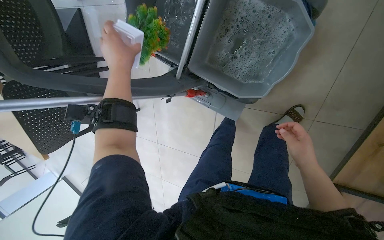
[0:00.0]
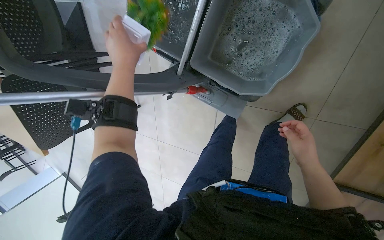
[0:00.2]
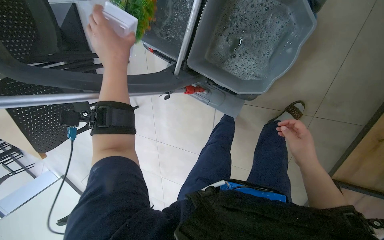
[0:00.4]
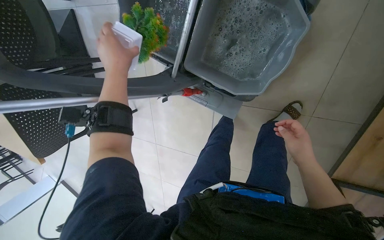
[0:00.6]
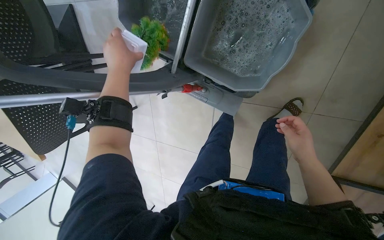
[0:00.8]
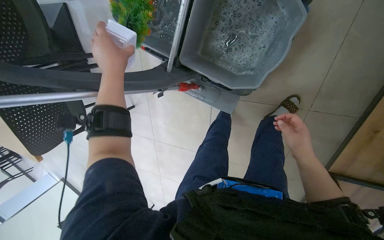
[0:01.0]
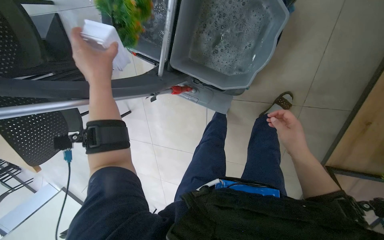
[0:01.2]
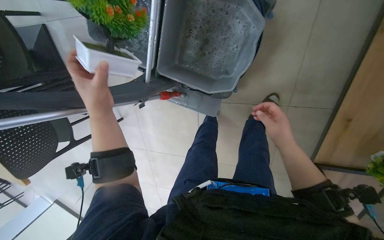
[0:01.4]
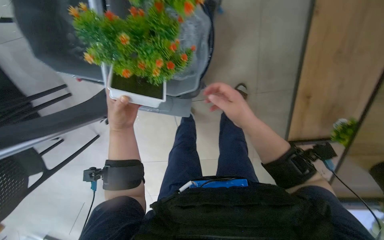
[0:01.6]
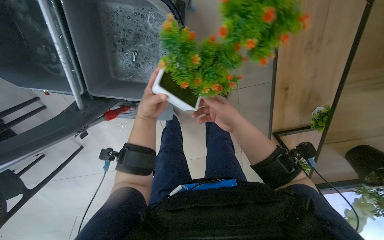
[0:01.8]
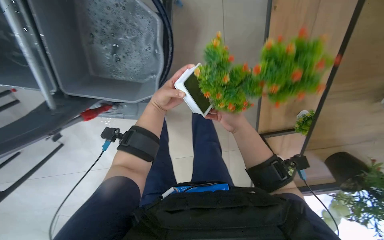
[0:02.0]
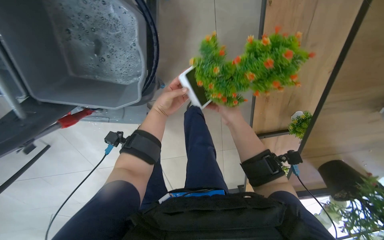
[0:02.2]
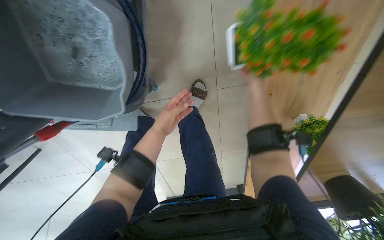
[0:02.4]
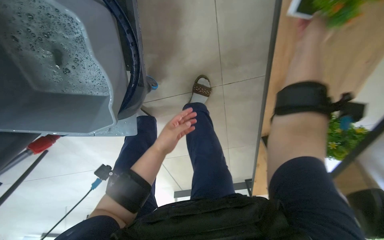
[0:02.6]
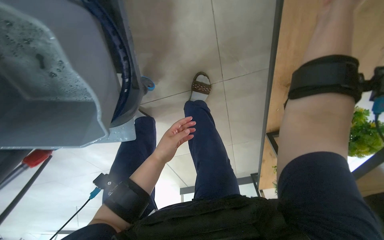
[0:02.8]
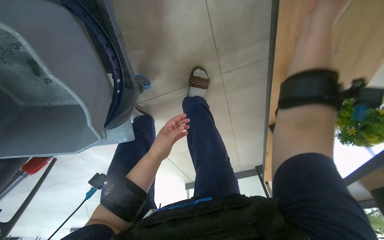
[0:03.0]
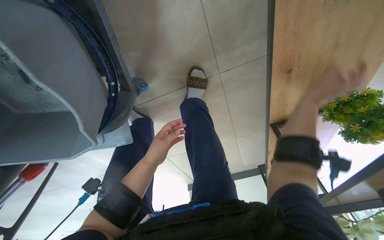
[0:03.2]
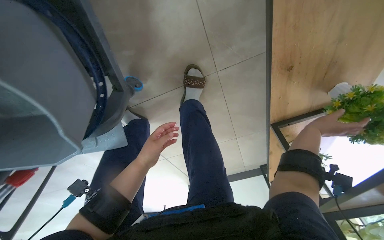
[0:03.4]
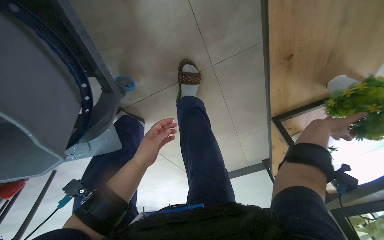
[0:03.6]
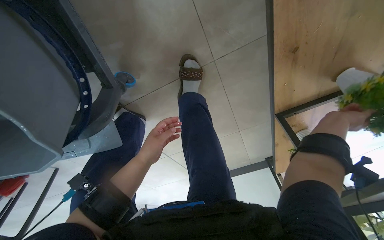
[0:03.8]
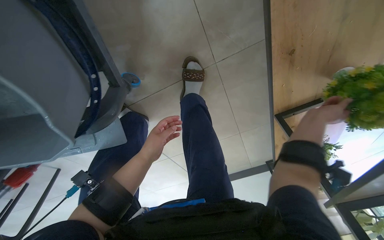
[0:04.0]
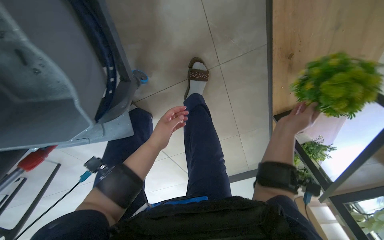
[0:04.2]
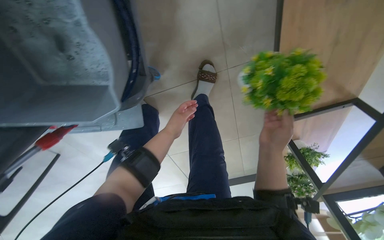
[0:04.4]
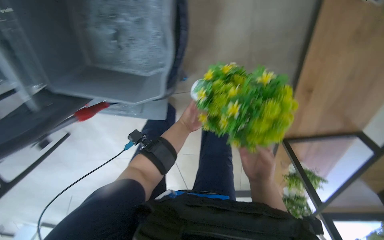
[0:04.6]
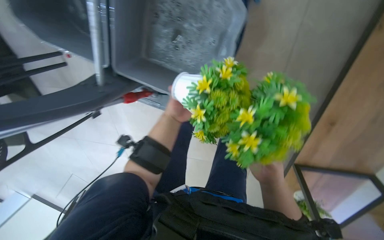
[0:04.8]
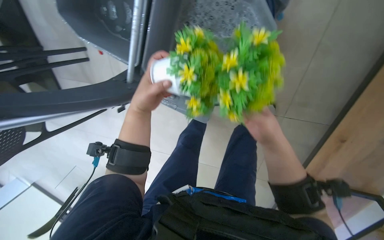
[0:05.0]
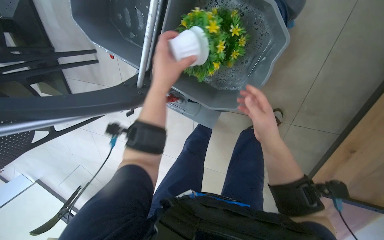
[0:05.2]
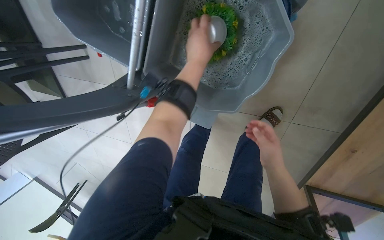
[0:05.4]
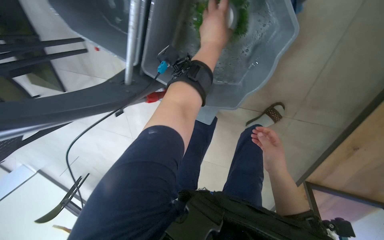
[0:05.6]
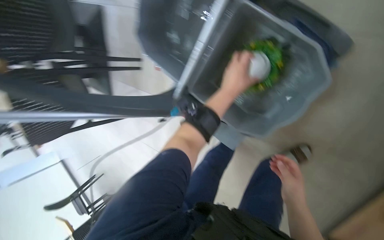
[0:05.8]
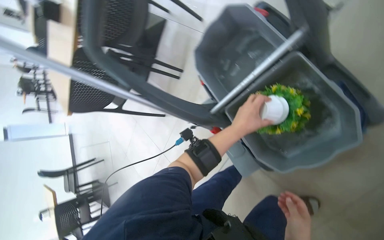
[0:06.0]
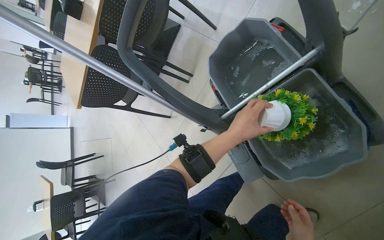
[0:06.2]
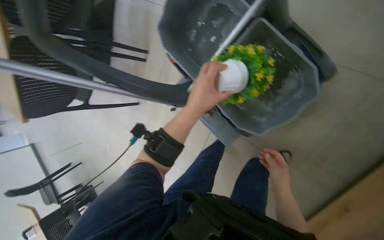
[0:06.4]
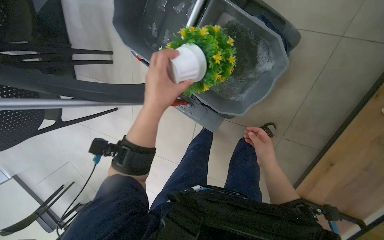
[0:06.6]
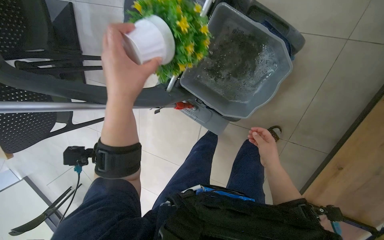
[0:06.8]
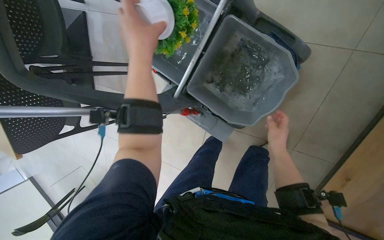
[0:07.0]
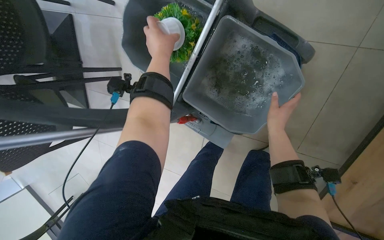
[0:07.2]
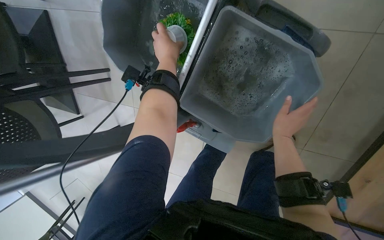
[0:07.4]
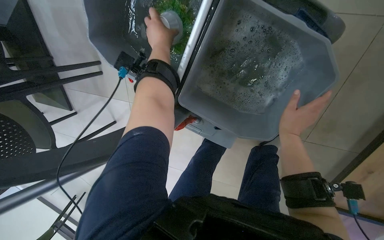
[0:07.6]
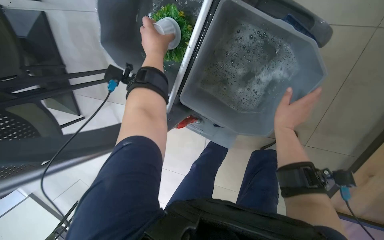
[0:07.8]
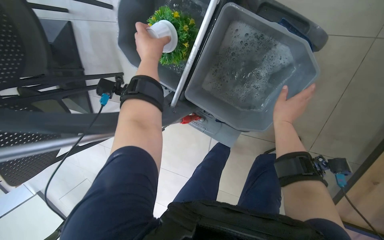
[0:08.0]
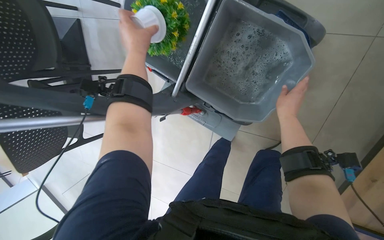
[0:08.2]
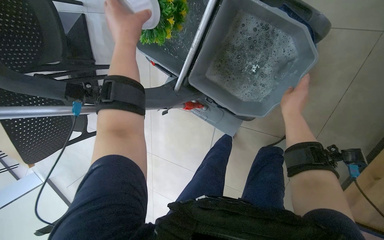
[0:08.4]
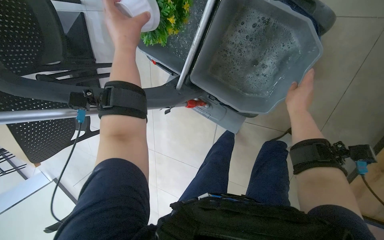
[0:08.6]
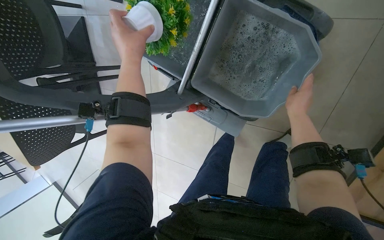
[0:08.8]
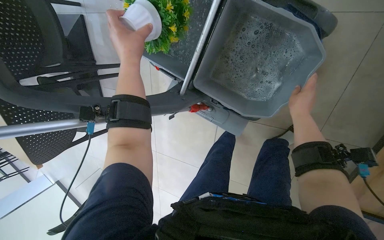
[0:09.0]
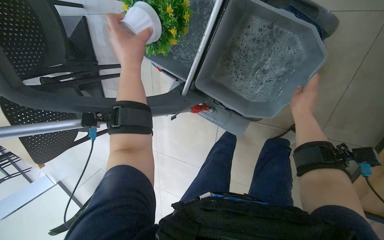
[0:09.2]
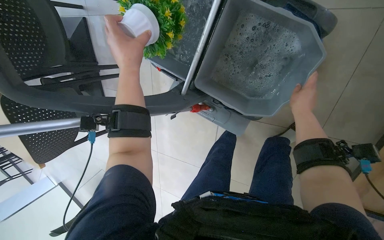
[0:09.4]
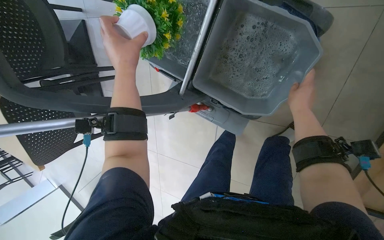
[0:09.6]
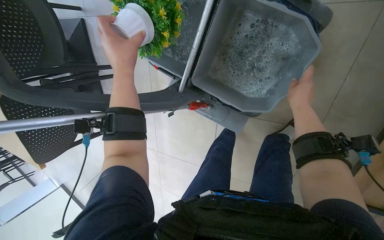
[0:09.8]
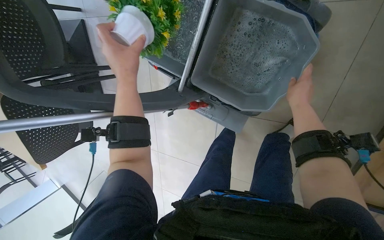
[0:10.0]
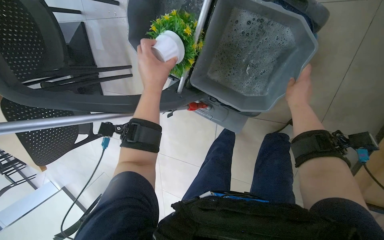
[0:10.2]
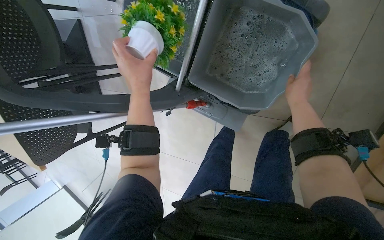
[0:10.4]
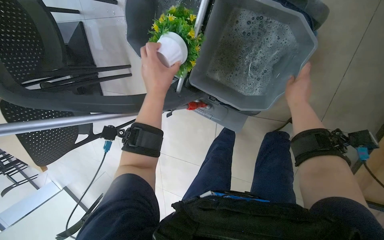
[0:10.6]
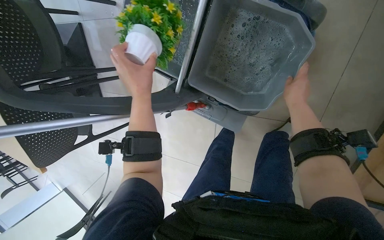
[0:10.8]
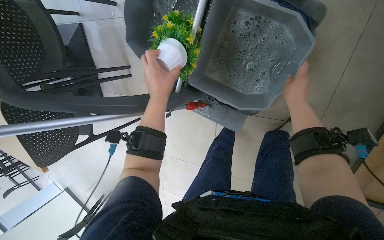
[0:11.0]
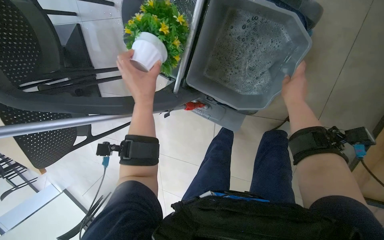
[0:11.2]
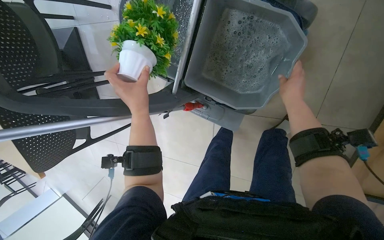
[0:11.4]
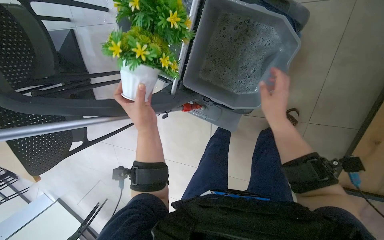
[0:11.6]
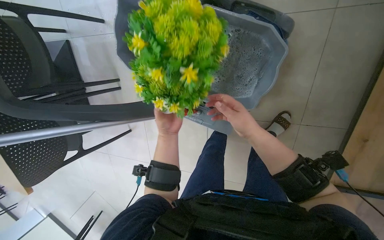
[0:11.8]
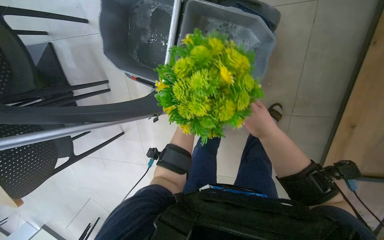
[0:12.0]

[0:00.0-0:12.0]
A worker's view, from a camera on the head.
Job: wiping surfaces.
The whole recording: Washing potted plants. The worker picks up decorative plants and flowers from a shelf, washes them in a cleaning cart, and places them back on the shelf.
0.0 to 1.6 s: The wearer looks some 25 degrees further to the right. The left hand shifts some 10 cm down the picture.
1.6 to 3.0 s: The view tips downward by about 15 degrees. The left hand travels farther from the camera and to the right by about 35 cm; the right hand goes some 40 cm up the picture and to the right.
3.0 to 4.4 s: The right hand shifts about 35 cm down the picture.
4.4 to 6.0 s: The wearer's head swings roughly 65 degrees to the left. The wearer looks some 20 degrees further upward.
6.0 to 7.6 s: The scene rotates counterclockwise by some 25 degrees.
7.6 to 9.0 s: The left hand travels nearer to the camera and down the picture by roughly 25 cm.
9.0 to 10.4 s: The hands stay close to where they were, moving slightly.
10.4 to 12.0 s: The right hand shifts roughly 15 cm down the picture; the left hand heads farther from the camera and to the right, covering roughly 30 cm.

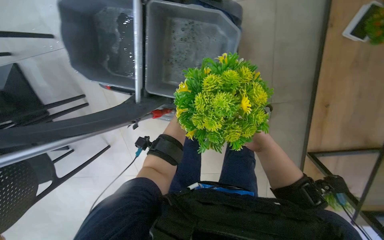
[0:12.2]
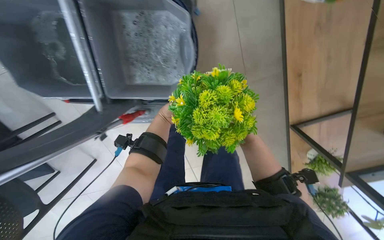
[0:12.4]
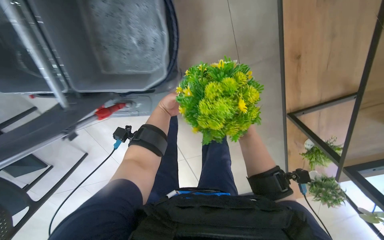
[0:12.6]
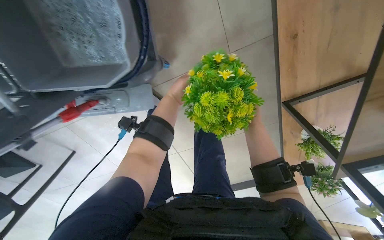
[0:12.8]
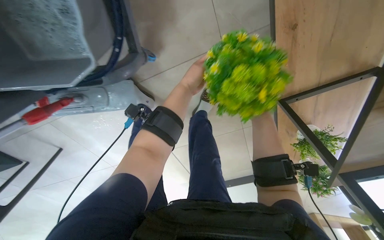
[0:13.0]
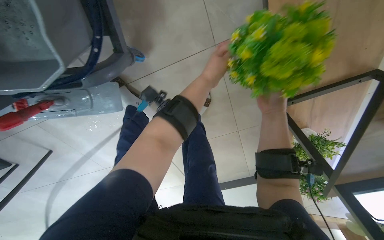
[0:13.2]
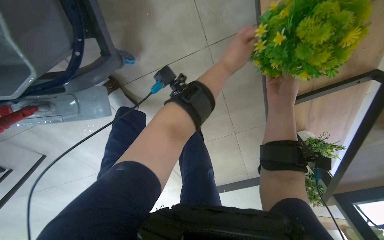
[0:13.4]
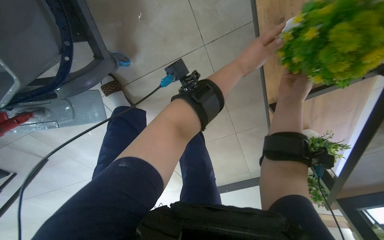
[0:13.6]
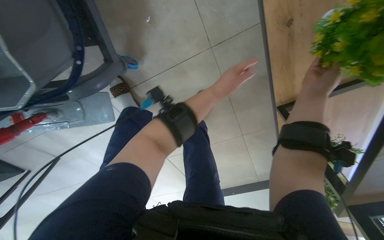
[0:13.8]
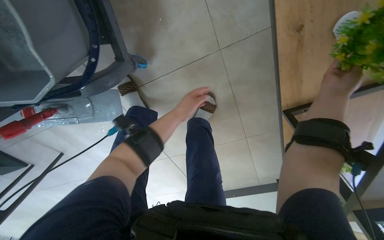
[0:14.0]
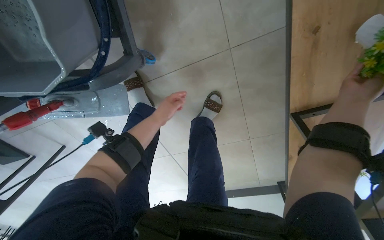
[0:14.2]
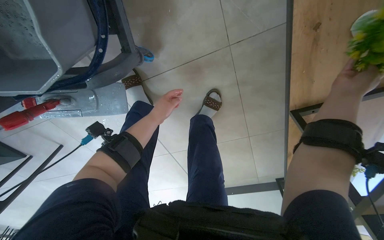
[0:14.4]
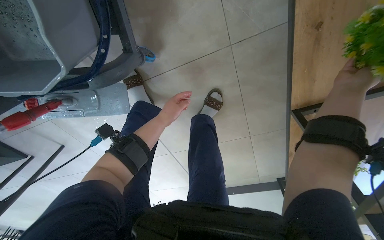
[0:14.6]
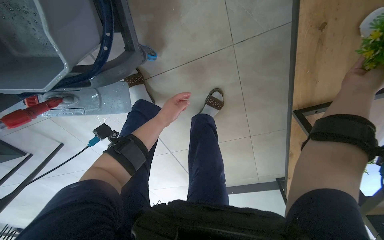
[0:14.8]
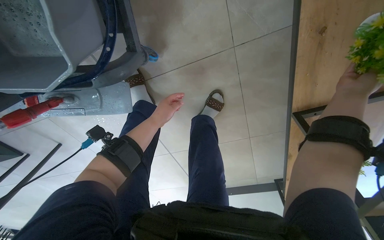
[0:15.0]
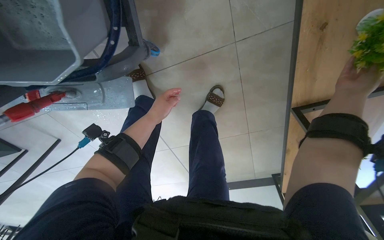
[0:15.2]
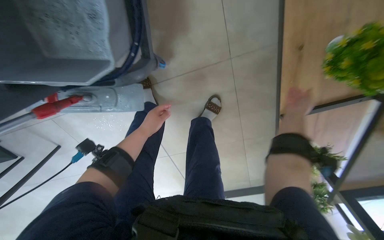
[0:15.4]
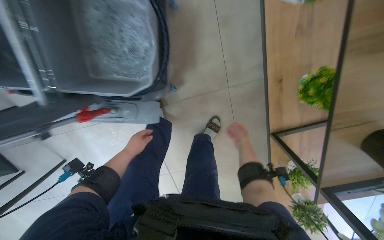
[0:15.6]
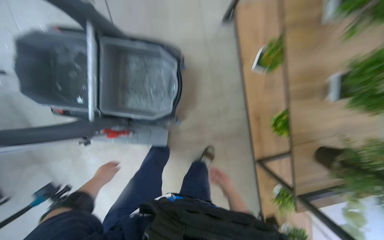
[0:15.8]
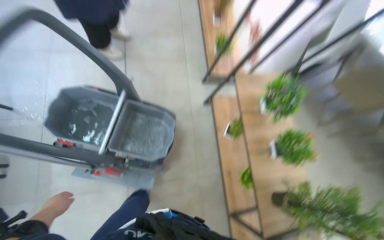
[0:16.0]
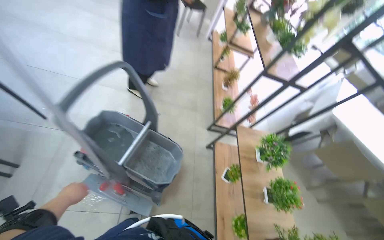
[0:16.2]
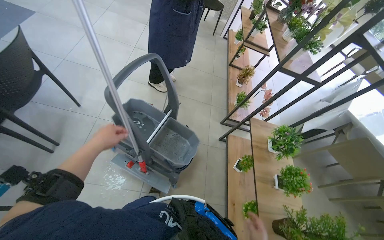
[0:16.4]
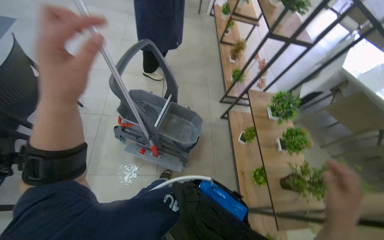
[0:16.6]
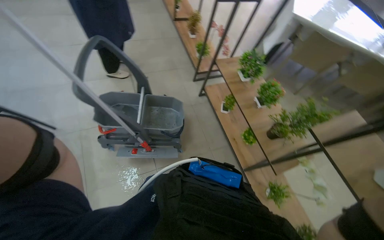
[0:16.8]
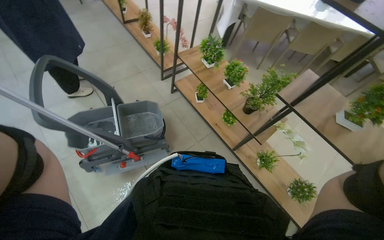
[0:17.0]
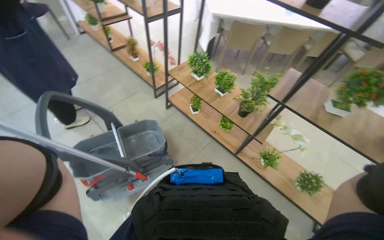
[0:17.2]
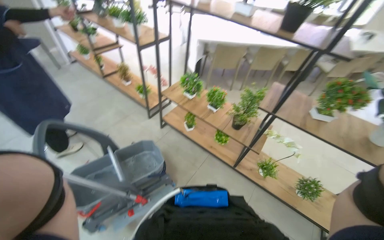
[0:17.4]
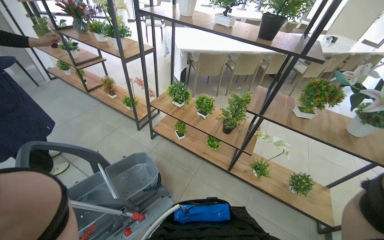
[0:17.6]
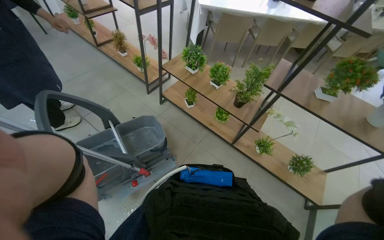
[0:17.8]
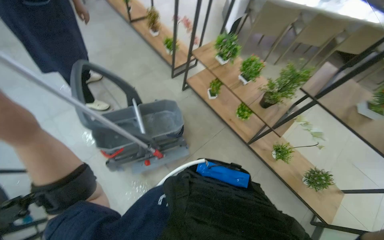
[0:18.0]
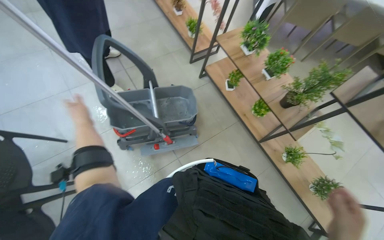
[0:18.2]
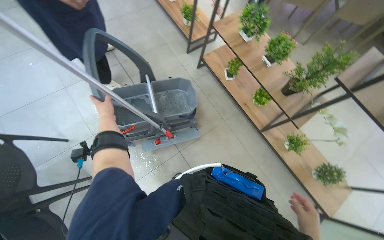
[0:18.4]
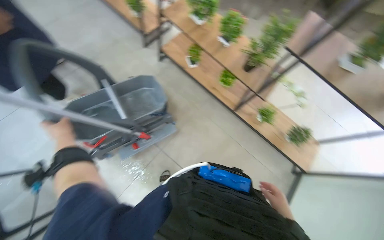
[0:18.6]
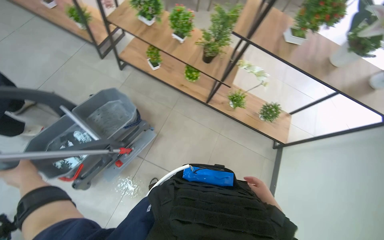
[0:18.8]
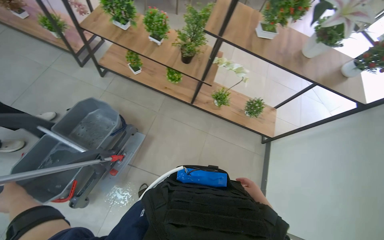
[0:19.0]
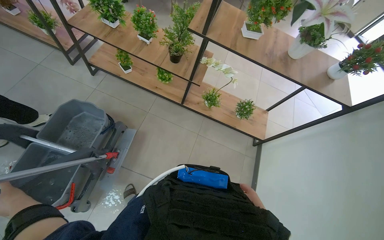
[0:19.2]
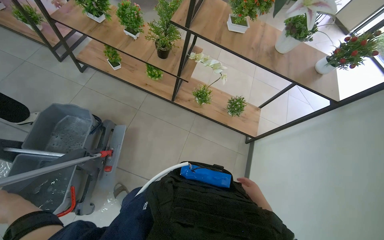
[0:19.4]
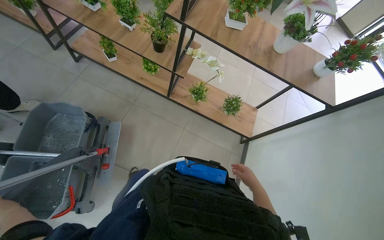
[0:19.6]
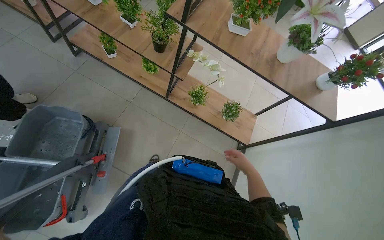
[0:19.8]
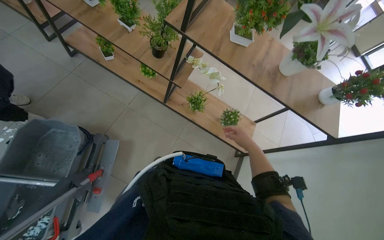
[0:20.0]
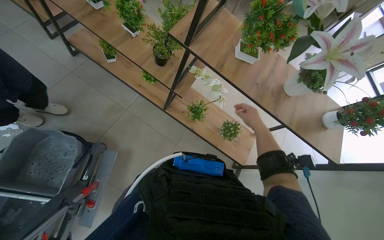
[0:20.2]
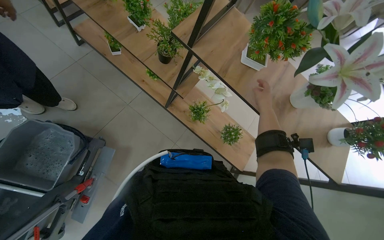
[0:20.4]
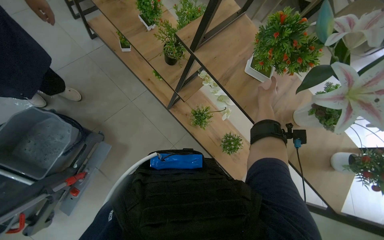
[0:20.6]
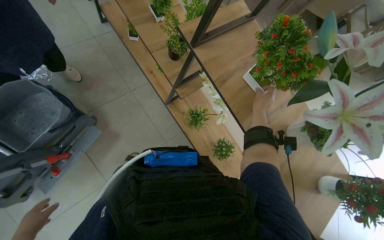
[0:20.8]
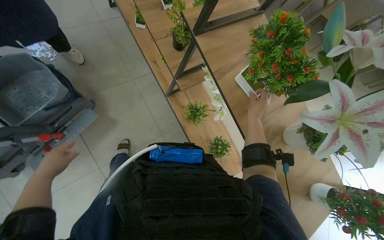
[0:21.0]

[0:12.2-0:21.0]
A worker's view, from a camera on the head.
Job: wiping surfaces.
The whole recording: Washing potted plants. The worker picks up decorative plants and flowers from a shelf, washes them in a cleaning cart, and places them back on the shelf.
12.2 to 13.6 s: The left hand is displaced to the right and nearer to the camera by about 40 cm.
13.6 to 15.2 s: The left hand shifts some 35 cm to the left.
15.2 to 16.6 s: The camera is carried approximately 1 m. The view swings approximately 15 degrees to the right. The view tilts roughly 70 degrees upward.
16.6 to 18.0 s: The head rotates about 40 degrees to the right.
18.0 to 19.6 s: The head turns to the right by some 30 degrees. The view tips downward by approximately 15 degrees.
19.6 to 21.0 s: The camera travels approximately 40 cm. Everything in view rotates approximately 35 degrees clockwise.
